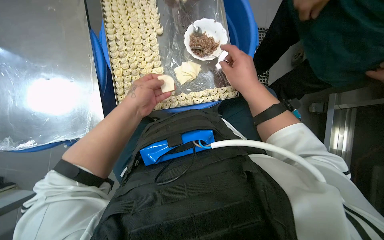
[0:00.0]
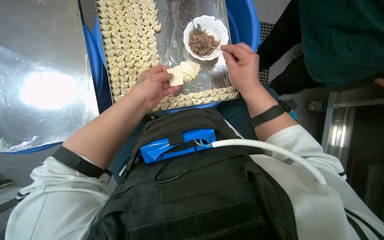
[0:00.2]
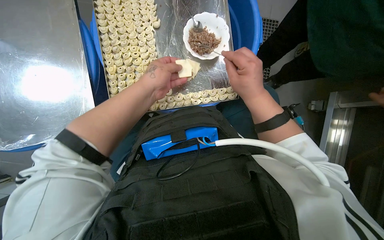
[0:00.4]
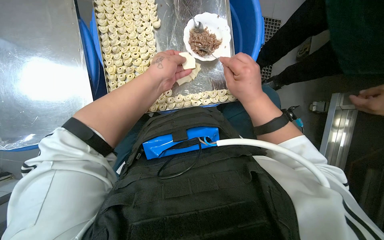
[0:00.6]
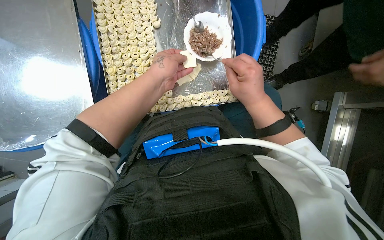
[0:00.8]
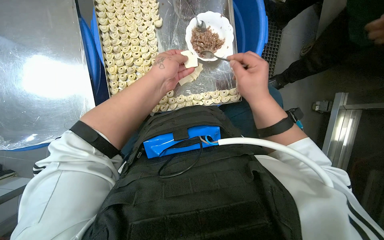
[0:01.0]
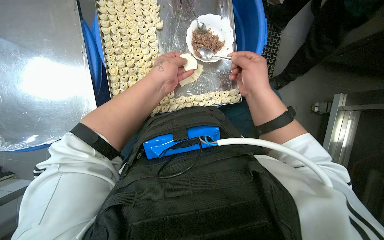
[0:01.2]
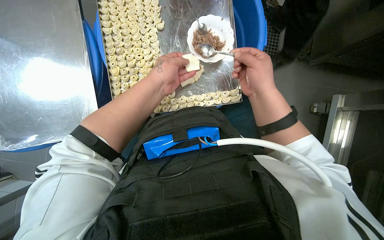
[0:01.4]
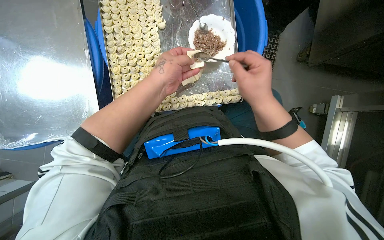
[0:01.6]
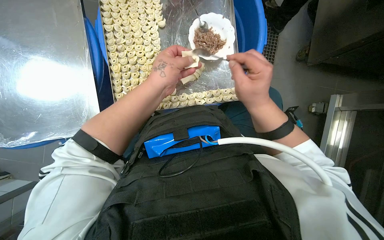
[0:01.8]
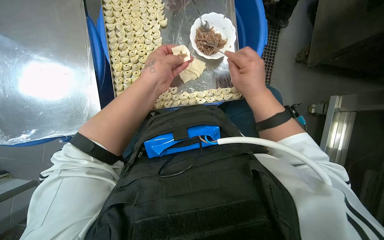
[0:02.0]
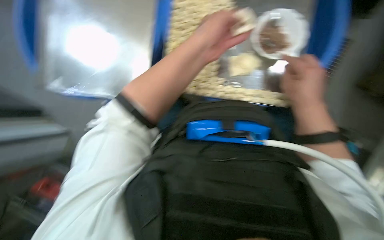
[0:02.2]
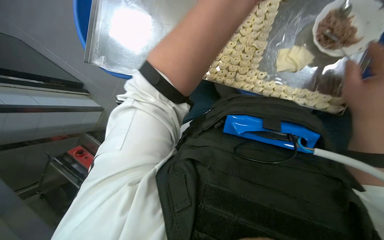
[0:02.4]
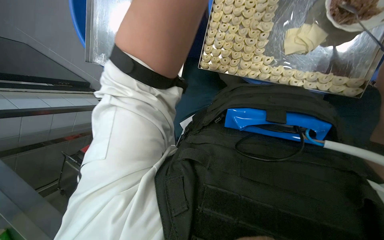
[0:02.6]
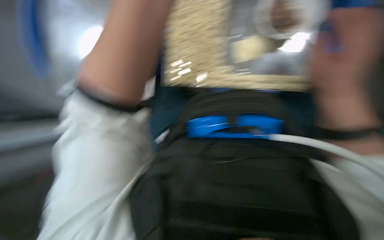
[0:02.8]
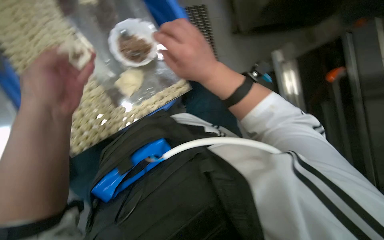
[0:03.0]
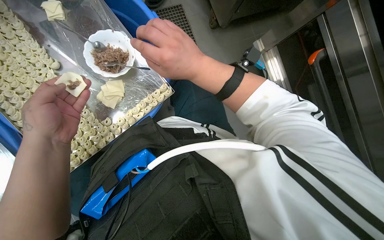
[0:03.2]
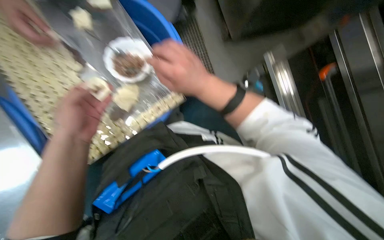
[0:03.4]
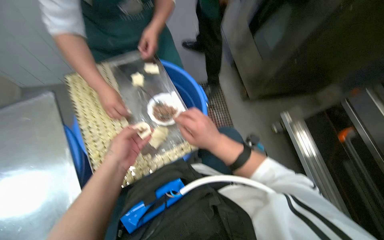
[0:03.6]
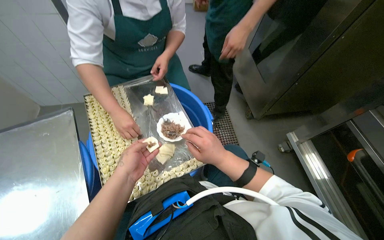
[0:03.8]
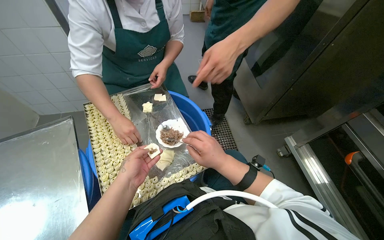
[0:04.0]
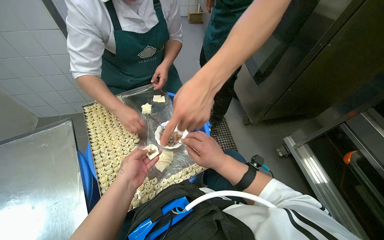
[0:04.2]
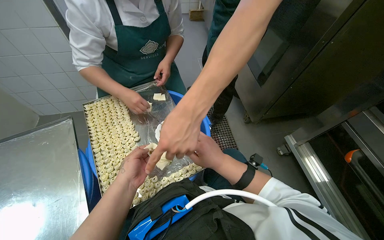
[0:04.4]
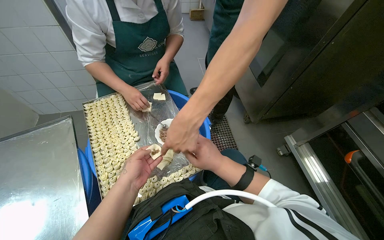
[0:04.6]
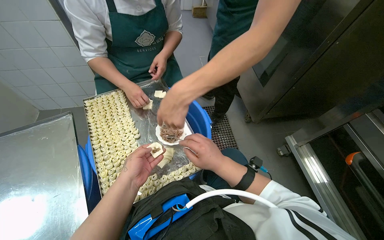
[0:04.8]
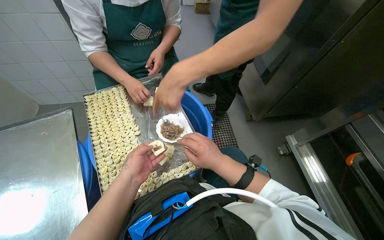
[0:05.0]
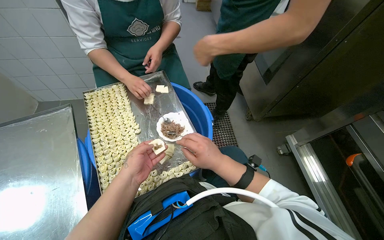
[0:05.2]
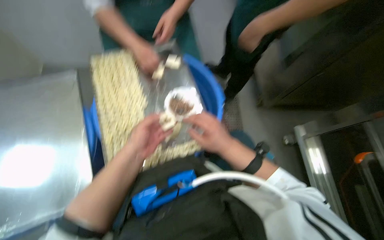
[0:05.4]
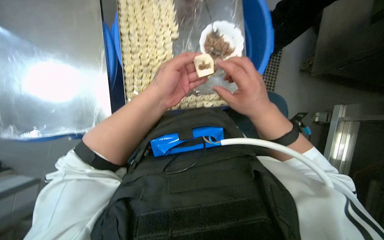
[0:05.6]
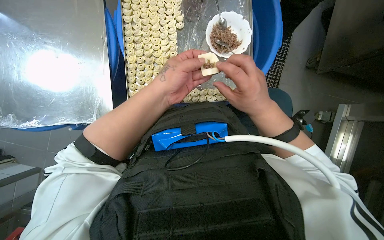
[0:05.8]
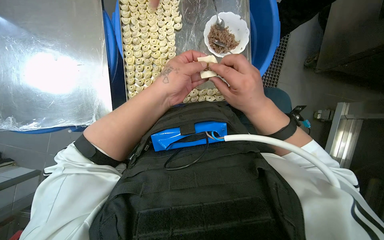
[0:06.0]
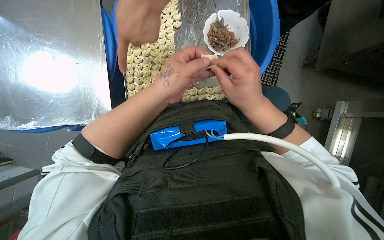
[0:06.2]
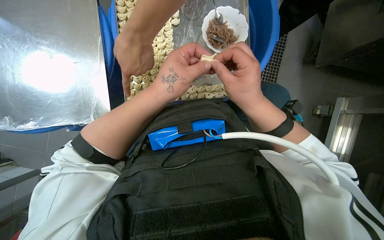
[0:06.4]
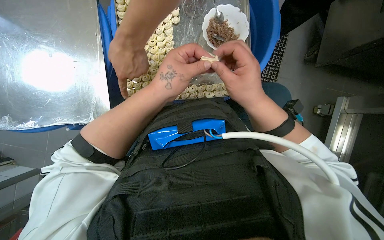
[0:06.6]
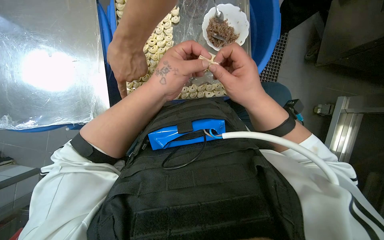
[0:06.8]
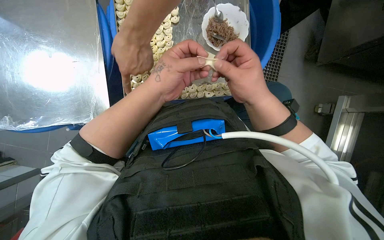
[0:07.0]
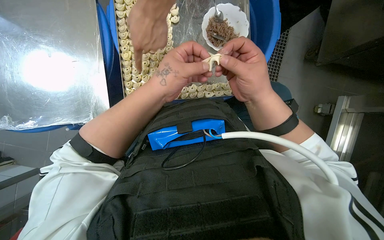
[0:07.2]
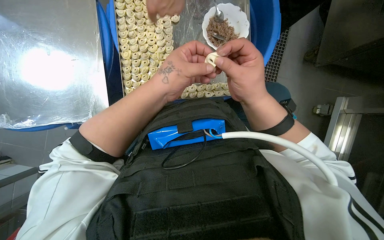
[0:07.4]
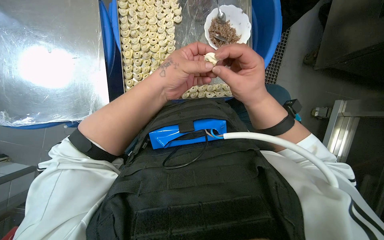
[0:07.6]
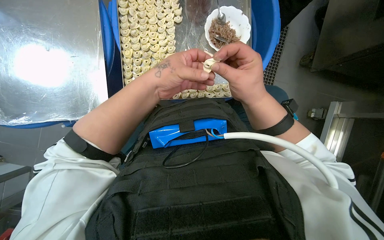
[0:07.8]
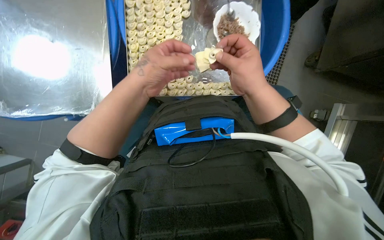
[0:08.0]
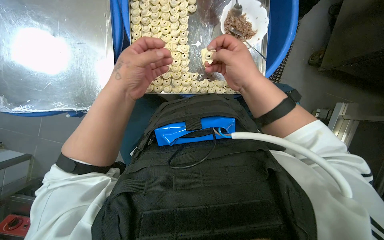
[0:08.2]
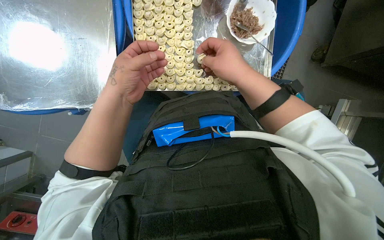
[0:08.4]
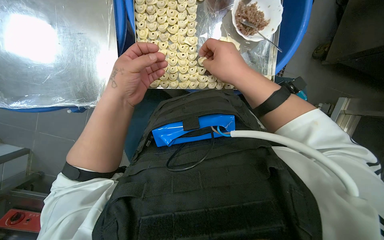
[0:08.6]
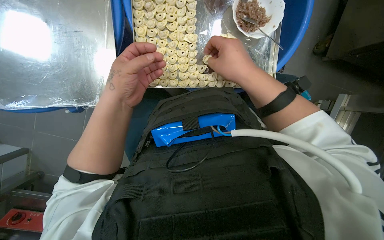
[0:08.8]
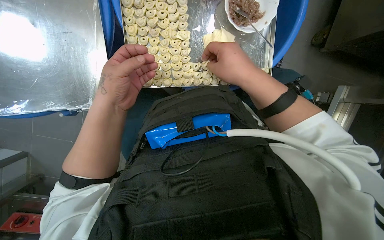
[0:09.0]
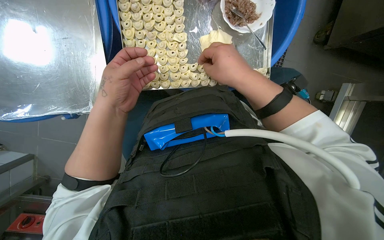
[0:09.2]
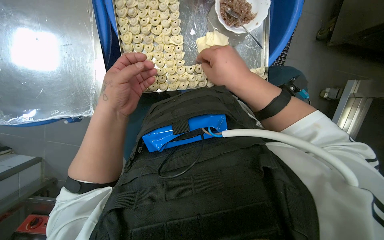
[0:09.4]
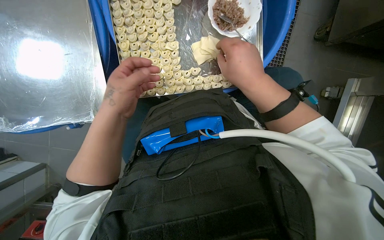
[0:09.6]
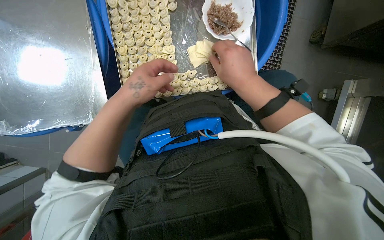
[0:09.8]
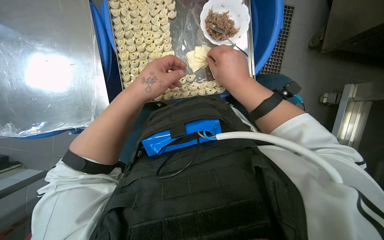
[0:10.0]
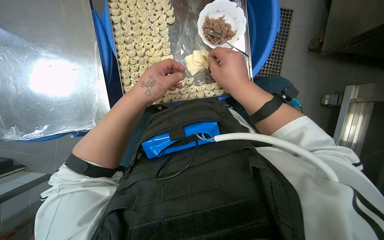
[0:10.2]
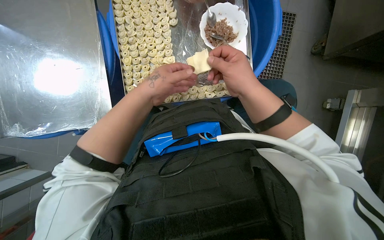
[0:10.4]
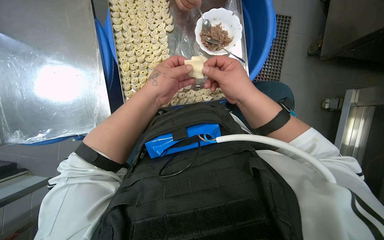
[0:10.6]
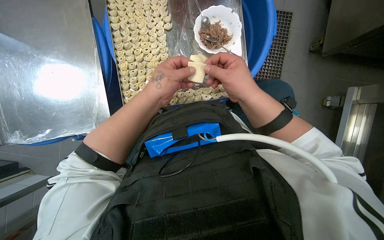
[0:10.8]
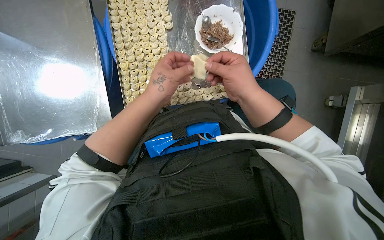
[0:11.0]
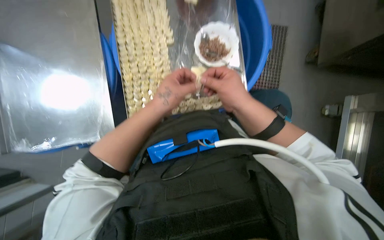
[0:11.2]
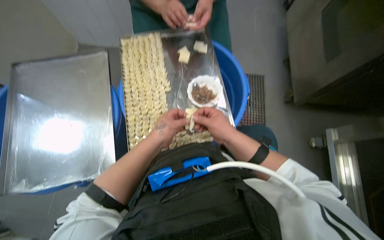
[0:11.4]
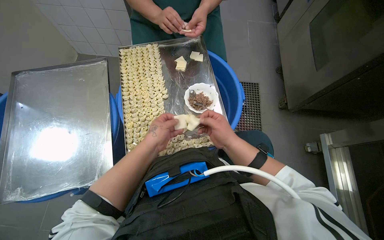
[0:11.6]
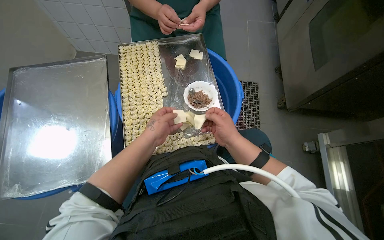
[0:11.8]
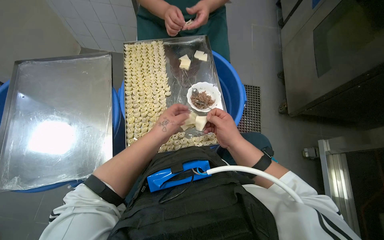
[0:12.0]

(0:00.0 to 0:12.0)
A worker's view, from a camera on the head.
Job: preparing food.
The whole recording: Filling dough pieces with meat. The worker continues to fill dough pieces with meat and shape them before placing them on a tray.
0:03.0 - 0:04.4: The view tilts roughly 30 degrees upward.
0:04.4 - 0:06.0: The view tilts some 30 degrees downward.
0:06.0 - 0:07.6: The hands make small movements and keep their place.
0:07.6 - 0:09.0: The left hand shifts roughly 10 cm to the left.
0:09.0 - 0:10.4: The left hand heads to the right, covering some 10 cm.
0:10.4 - 0:12.0: The view tips upward by about 25 degrees.

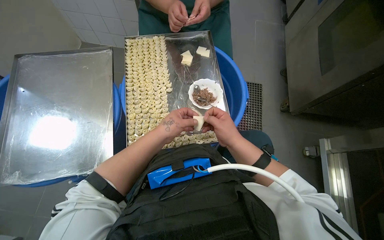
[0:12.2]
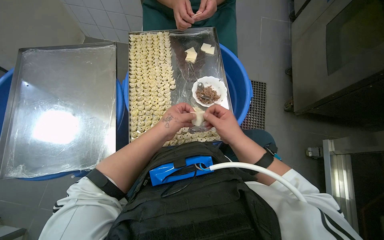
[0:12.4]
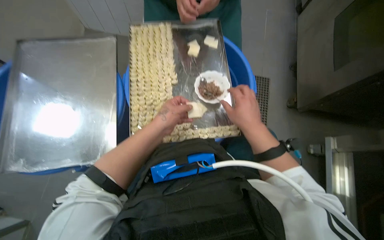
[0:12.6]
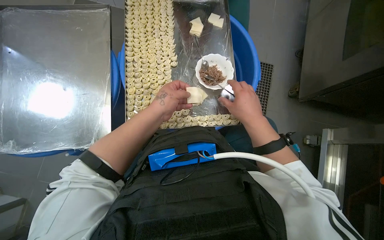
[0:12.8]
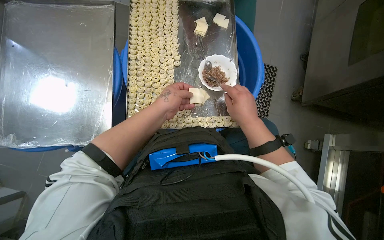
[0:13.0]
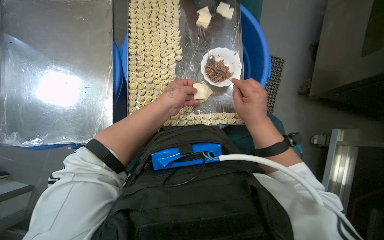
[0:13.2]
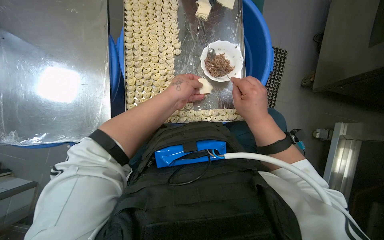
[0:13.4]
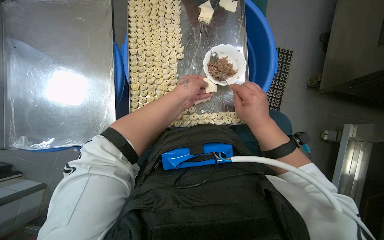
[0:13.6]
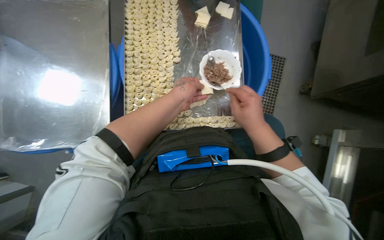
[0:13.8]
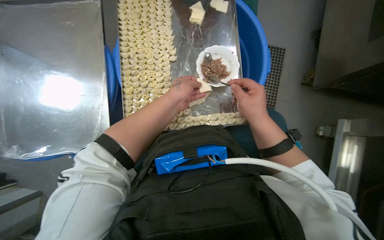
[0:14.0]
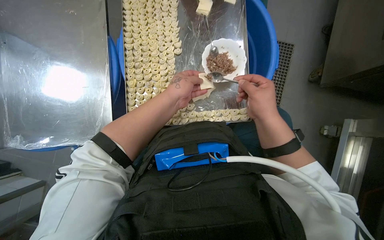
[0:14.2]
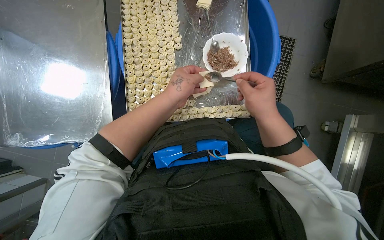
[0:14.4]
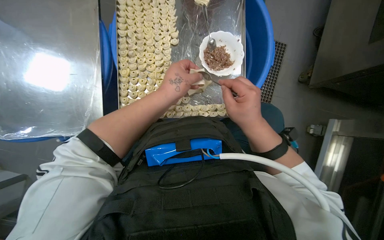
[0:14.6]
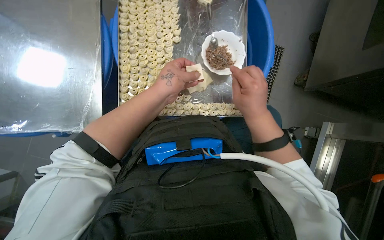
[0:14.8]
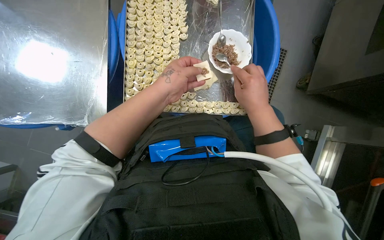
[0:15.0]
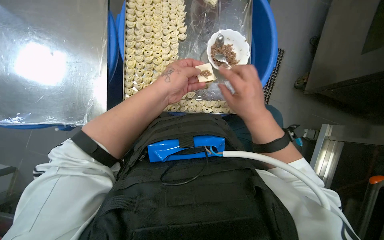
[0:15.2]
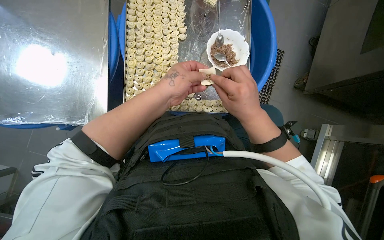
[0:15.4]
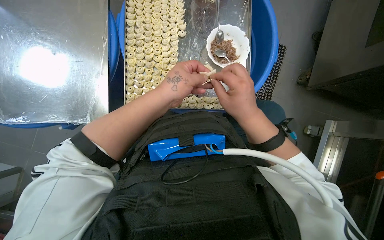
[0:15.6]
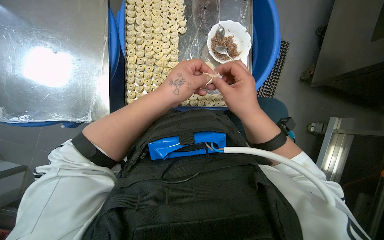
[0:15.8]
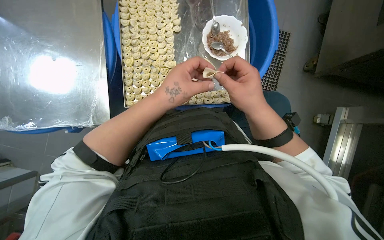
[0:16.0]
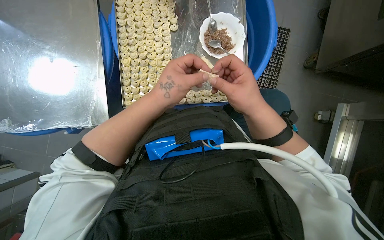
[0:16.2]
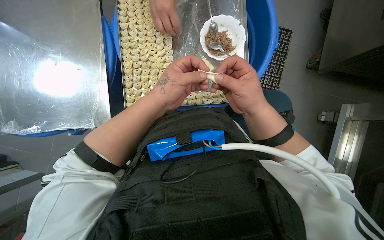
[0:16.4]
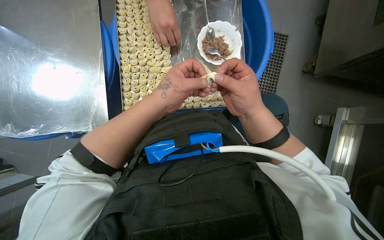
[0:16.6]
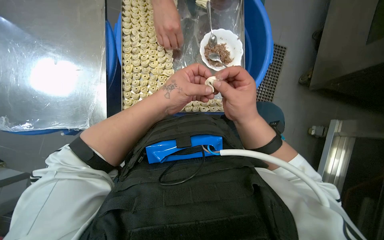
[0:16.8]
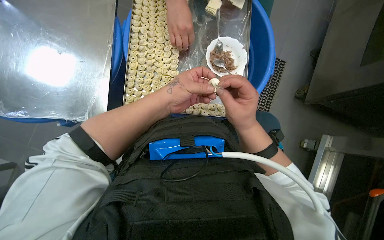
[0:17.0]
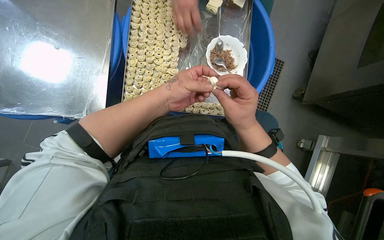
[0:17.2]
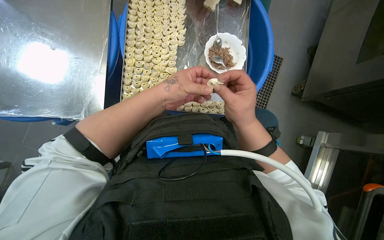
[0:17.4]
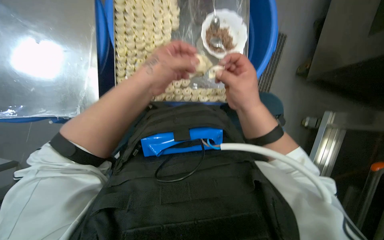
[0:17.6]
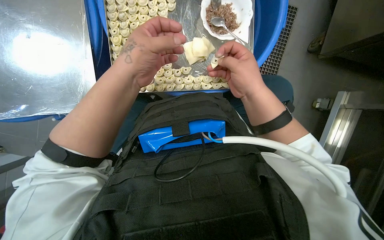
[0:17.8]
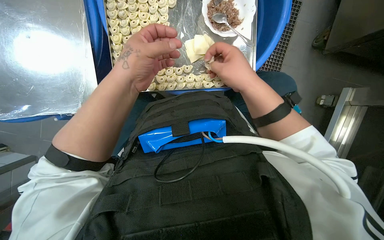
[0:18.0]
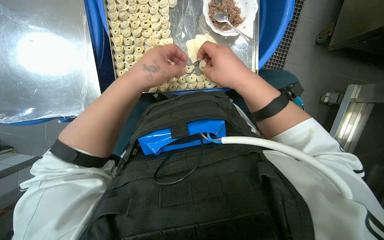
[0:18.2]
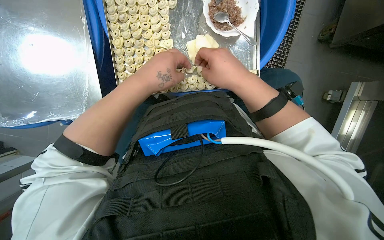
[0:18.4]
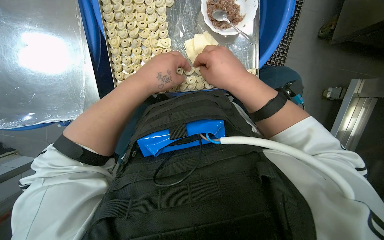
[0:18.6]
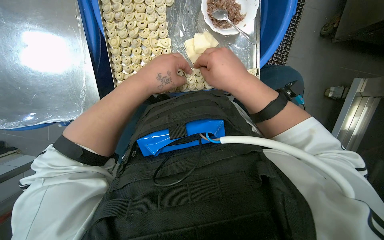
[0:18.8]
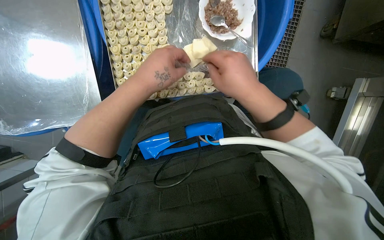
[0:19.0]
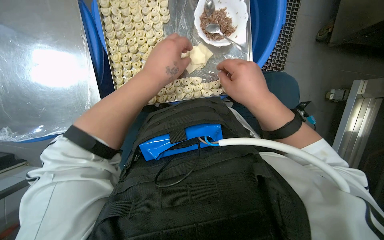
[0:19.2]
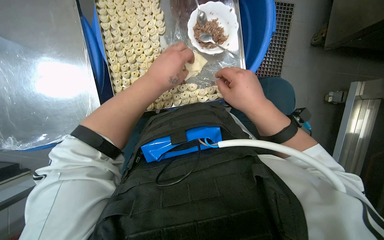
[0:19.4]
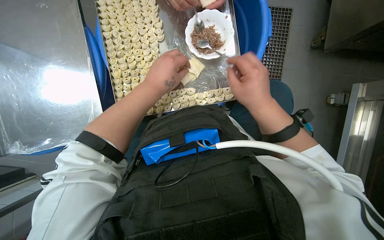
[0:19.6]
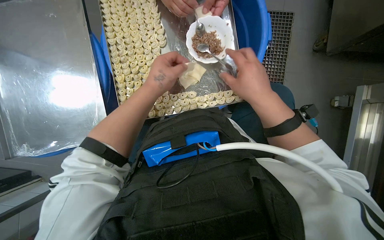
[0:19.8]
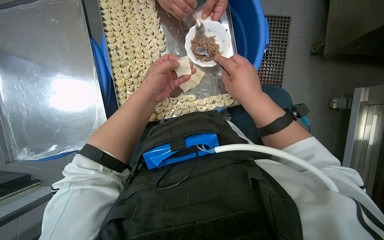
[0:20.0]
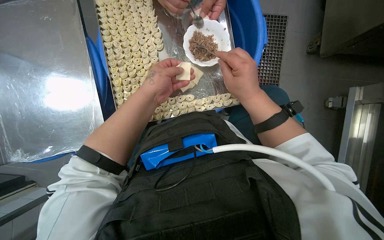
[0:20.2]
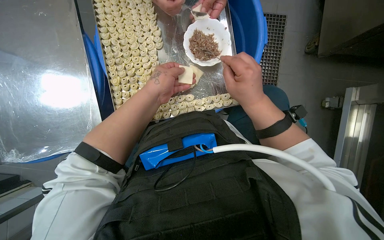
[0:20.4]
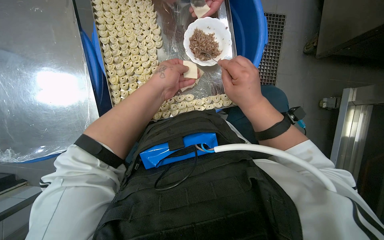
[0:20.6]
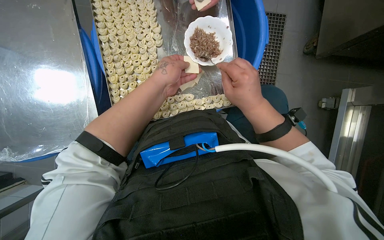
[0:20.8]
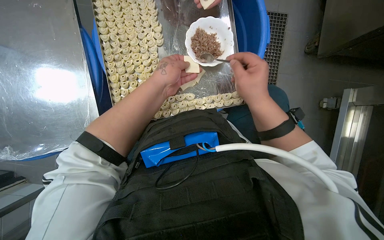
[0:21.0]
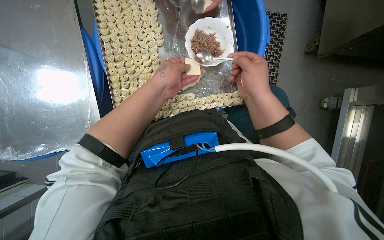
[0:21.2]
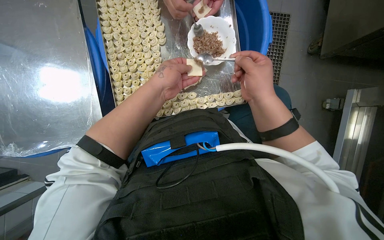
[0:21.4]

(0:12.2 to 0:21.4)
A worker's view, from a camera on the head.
Job: preparing food.
The whole recording: Filling dough pieces with meat. The worker continues to fill dough pieces with meat and shape them before placing them on a tray.
0:12.2 - 0:13.8: The hands stay close to where they were, moving slightly.
0:13.8 - 0:16.8: The hands work in one place, with small movements.
0:16.8 - 0:21.4: The hands are busy where they are.
